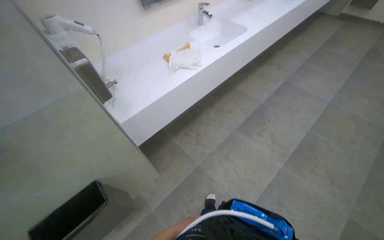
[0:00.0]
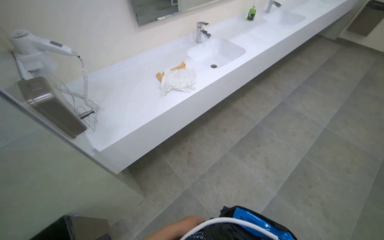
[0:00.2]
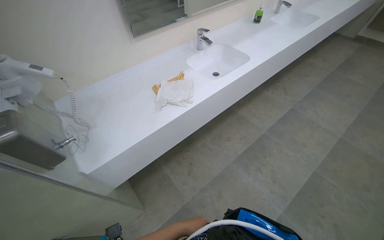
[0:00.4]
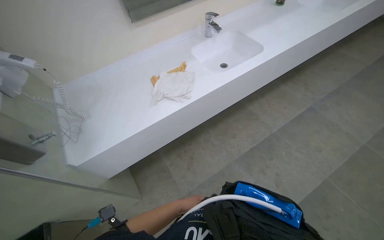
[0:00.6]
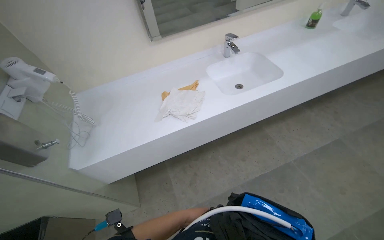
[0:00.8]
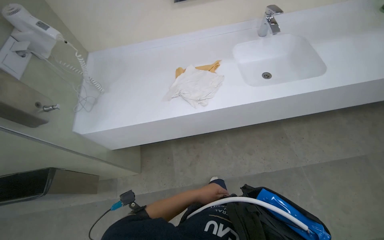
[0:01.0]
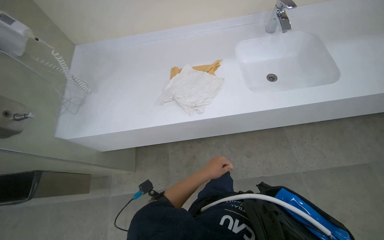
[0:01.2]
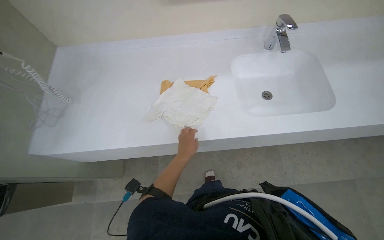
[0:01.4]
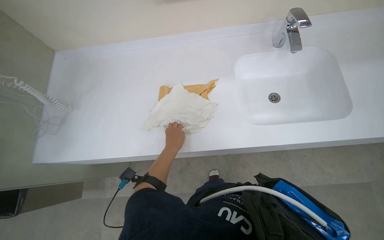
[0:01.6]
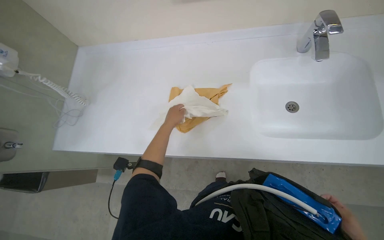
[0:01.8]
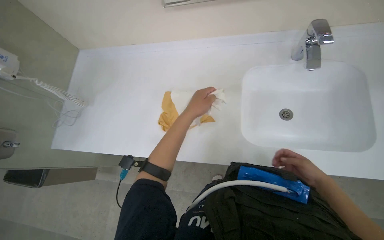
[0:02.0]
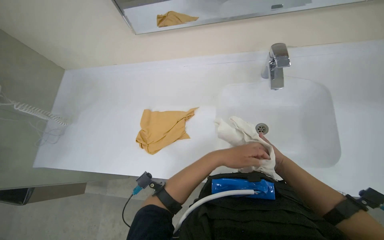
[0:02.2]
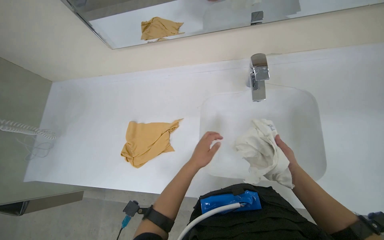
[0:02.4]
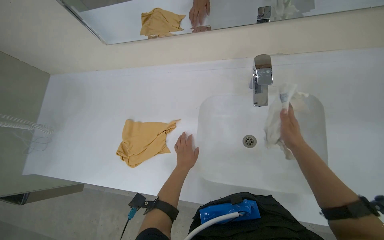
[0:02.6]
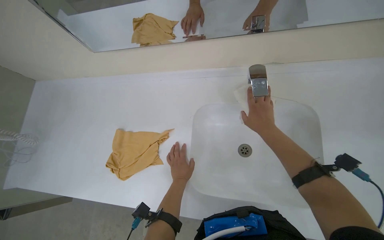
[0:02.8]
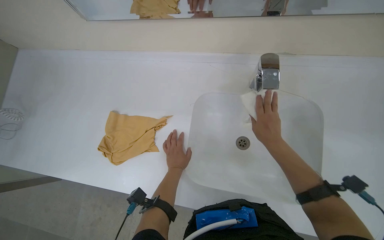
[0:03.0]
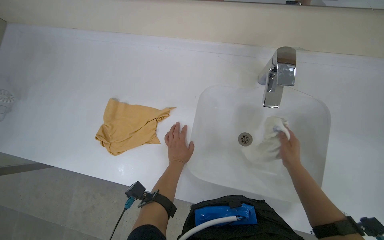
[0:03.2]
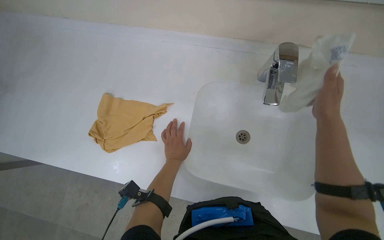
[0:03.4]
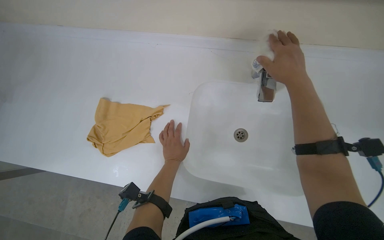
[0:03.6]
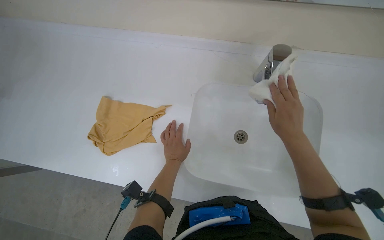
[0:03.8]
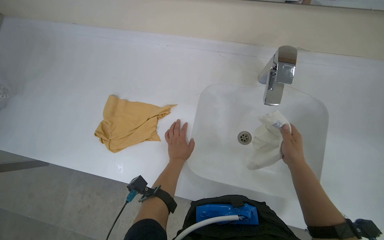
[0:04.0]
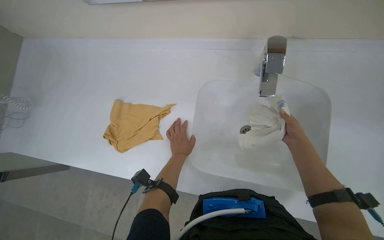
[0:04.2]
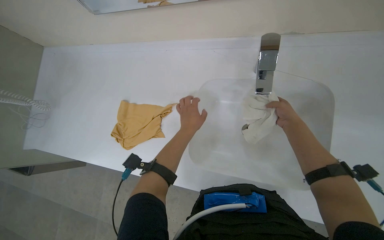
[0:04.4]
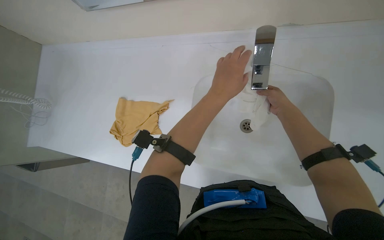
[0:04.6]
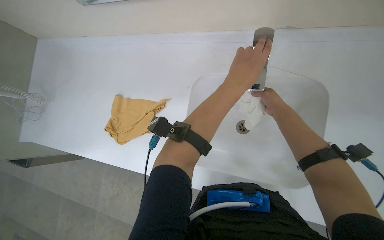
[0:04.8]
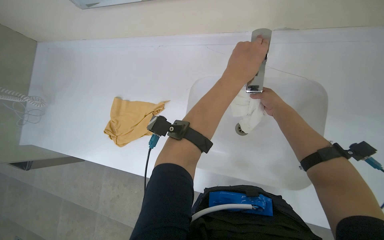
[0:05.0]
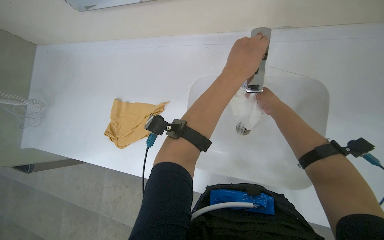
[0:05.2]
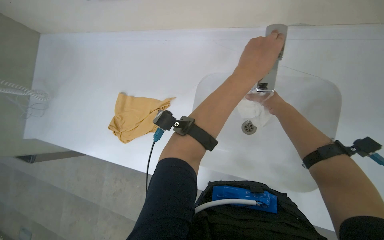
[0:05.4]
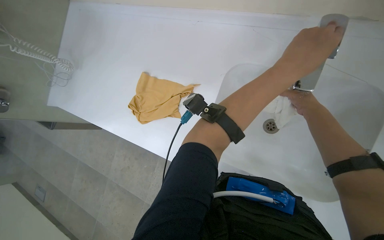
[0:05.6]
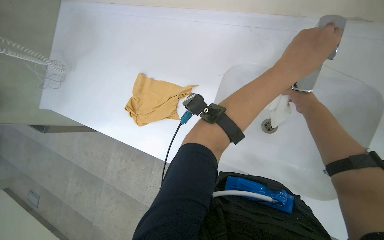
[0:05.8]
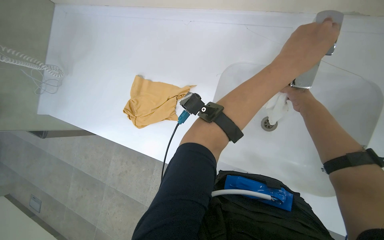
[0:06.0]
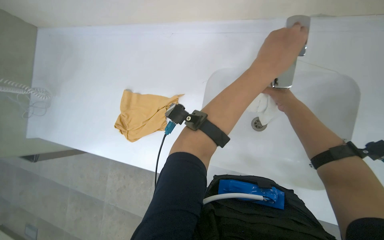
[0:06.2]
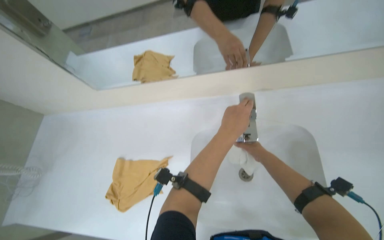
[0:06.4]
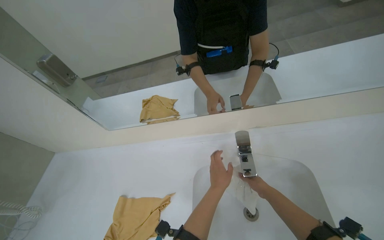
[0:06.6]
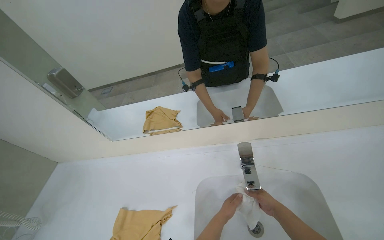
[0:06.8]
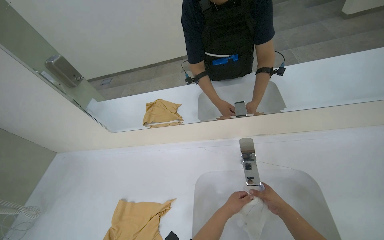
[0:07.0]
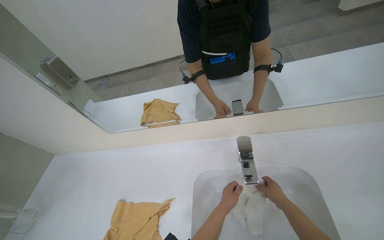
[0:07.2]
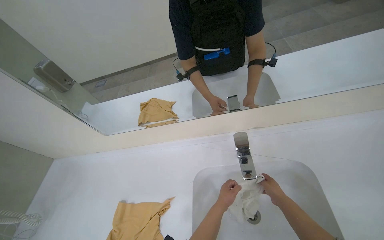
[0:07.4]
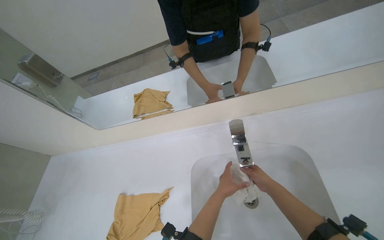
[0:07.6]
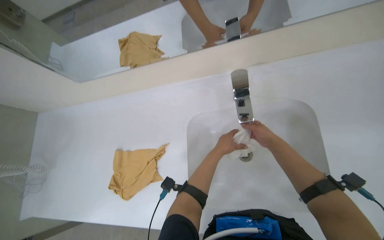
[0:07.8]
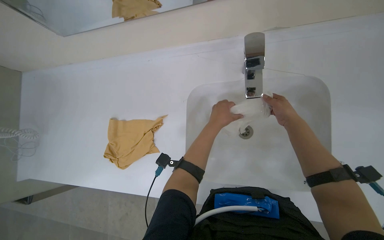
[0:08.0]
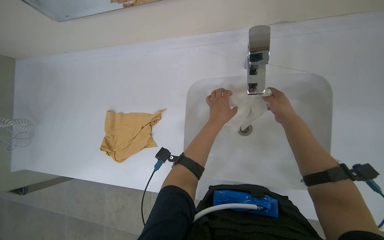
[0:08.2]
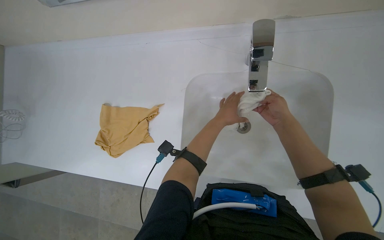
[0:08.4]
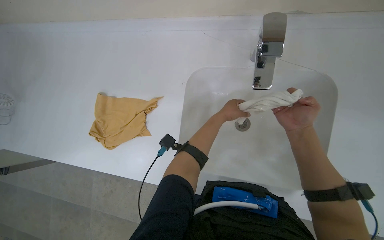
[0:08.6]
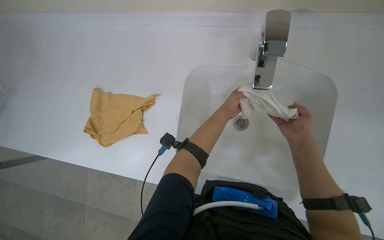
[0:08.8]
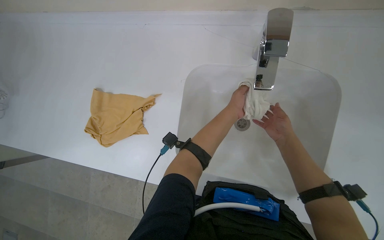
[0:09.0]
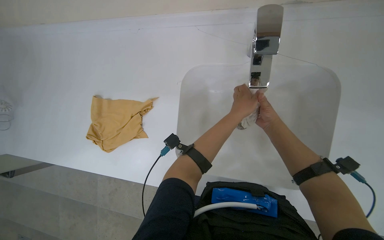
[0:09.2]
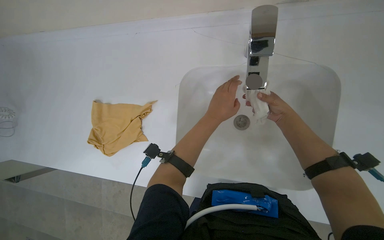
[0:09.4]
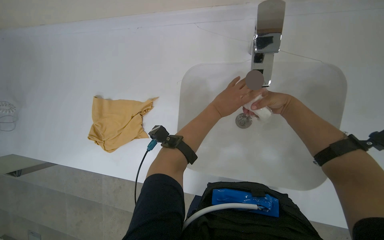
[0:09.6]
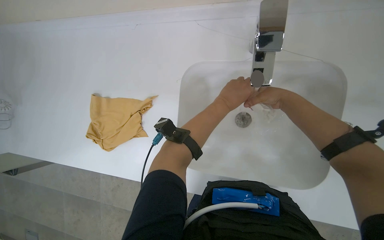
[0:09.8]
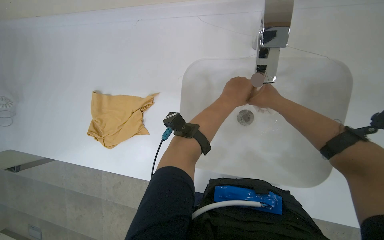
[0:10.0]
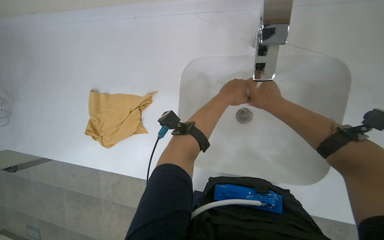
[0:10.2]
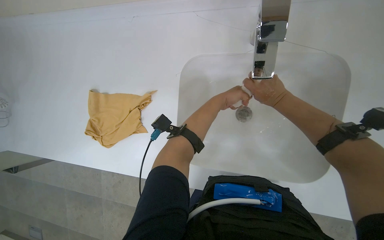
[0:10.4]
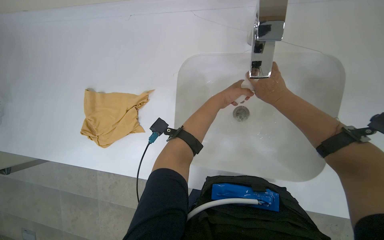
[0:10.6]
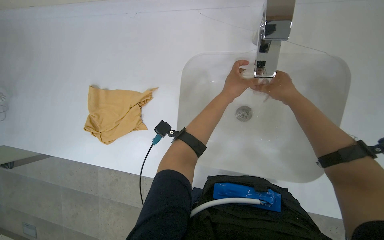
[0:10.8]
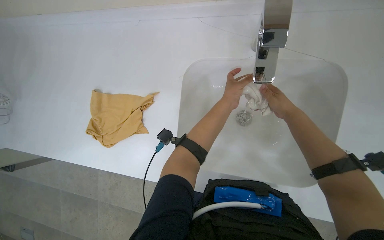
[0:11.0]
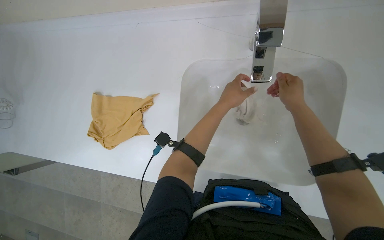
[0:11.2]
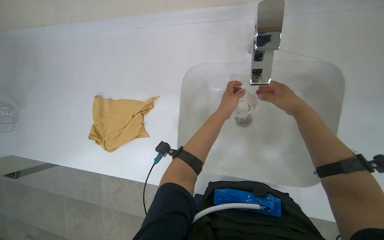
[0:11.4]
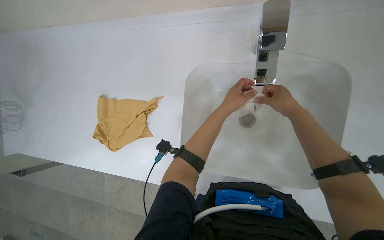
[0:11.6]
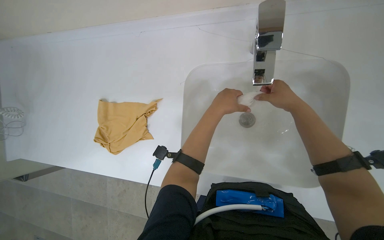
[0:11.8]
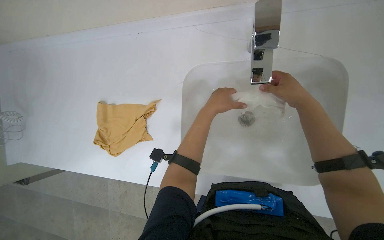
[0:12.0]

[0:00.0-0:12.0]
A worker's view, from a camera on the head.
Job: preparing cleaning supplies.
The whole recording: Rinsing cleaning cloth. The worker rinses a cleaning cloth under the faucet.
0:00.0 to 0:01.6: The head travels roughly 1 m. The head rotates approximately 40 degrees to the left. The wearer looks about 20 degrees further downward.
0:01.6 to 0:03.0: The head travels some 40 cm.
0:03.0 to 0:04.4: The left hand is displaced nearer to the camera and up the picture by some 15 cm. Meanwhile the right hand goes up and down the picture, some 20 cm each way, reversing 3 times.
0:04.4 to 0:06.0: The right hand moves nearer to the camera and up the picture, roughly 15 cm.
0:06.0 to 0:07.6: The view tilts roughly 35 degrees upward.
0:07.6 to 0:09.0: The view tips downward by roughly 35 degrees.
0:10.4 to 0:12.0: The right hand travels to the right and nearer to the camera by about 20 cm.

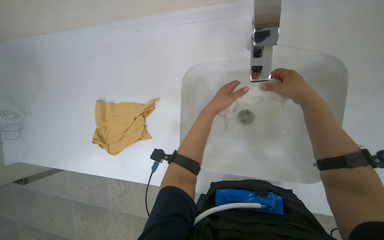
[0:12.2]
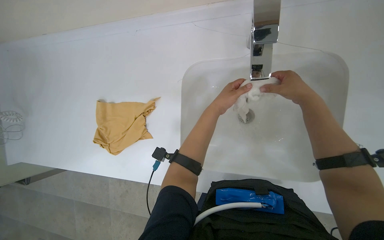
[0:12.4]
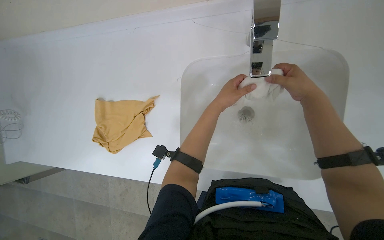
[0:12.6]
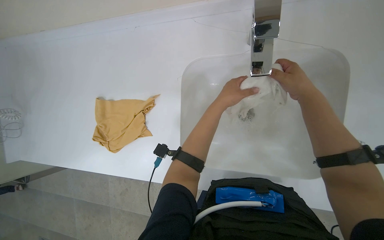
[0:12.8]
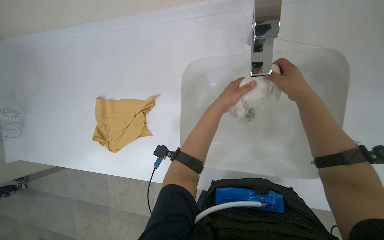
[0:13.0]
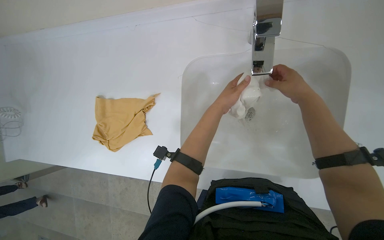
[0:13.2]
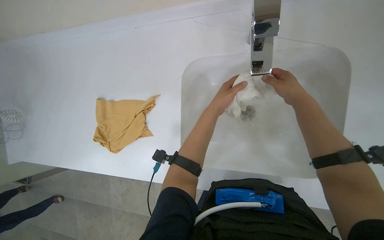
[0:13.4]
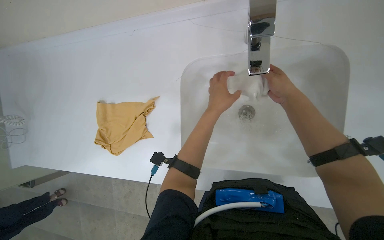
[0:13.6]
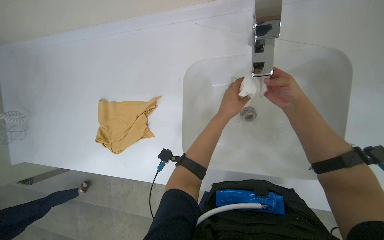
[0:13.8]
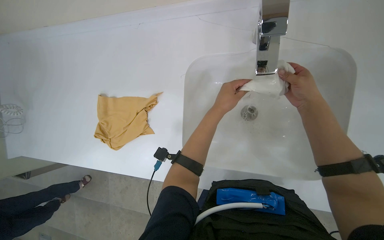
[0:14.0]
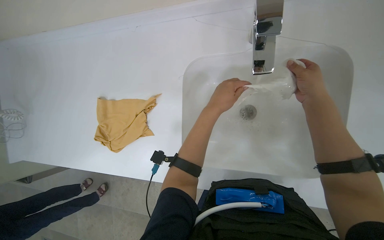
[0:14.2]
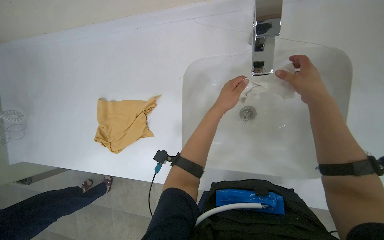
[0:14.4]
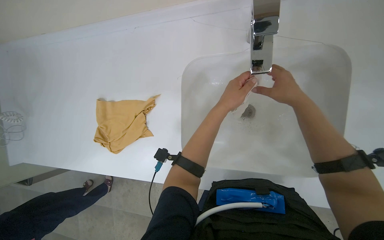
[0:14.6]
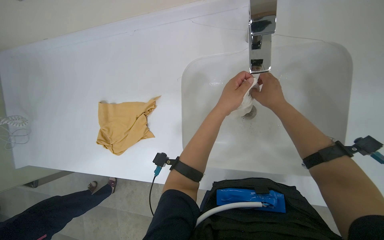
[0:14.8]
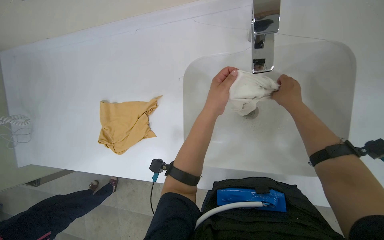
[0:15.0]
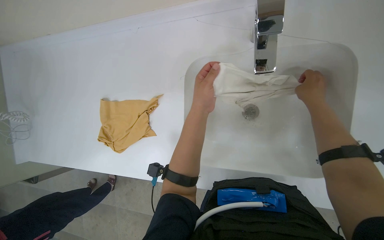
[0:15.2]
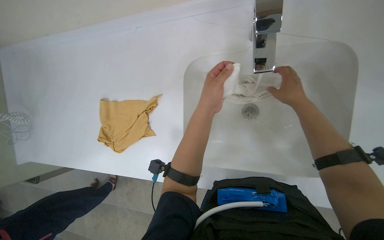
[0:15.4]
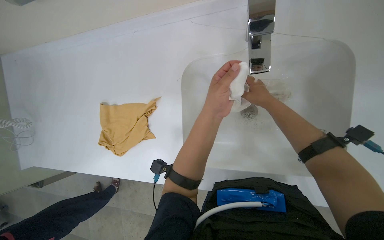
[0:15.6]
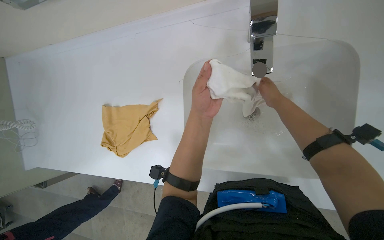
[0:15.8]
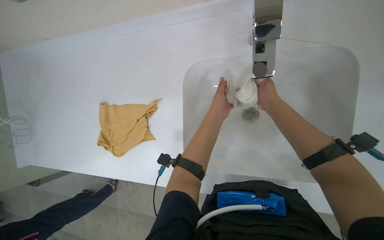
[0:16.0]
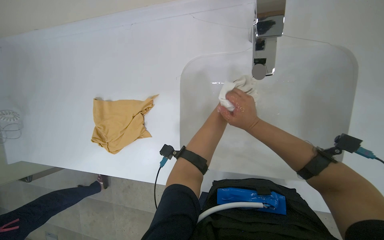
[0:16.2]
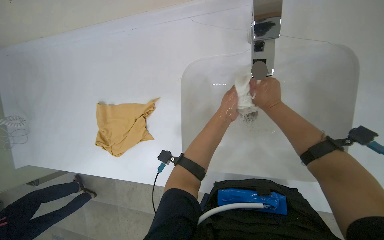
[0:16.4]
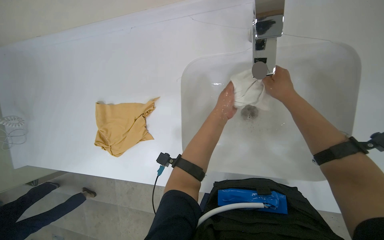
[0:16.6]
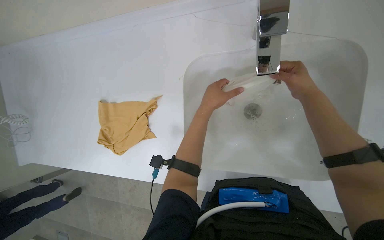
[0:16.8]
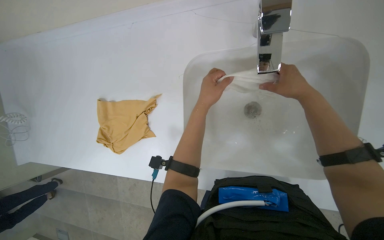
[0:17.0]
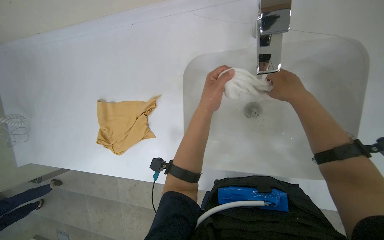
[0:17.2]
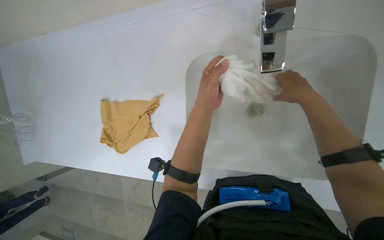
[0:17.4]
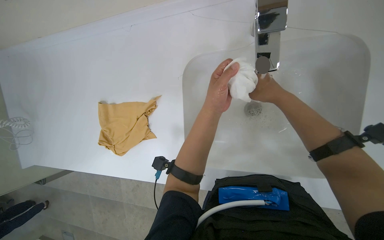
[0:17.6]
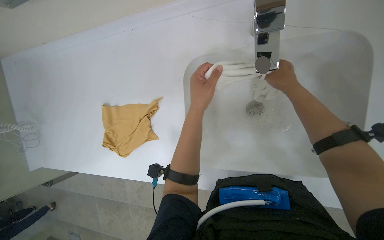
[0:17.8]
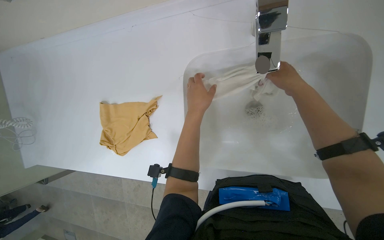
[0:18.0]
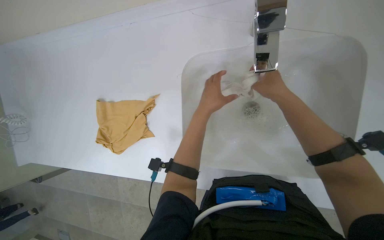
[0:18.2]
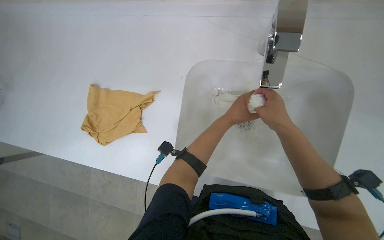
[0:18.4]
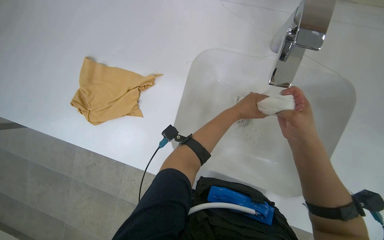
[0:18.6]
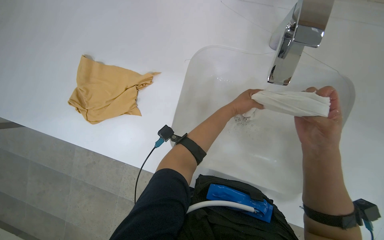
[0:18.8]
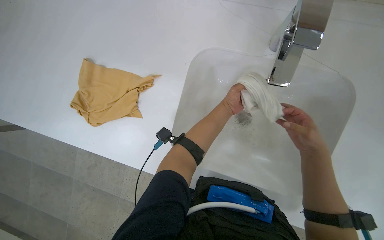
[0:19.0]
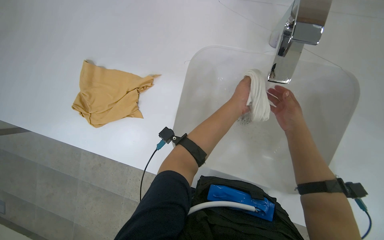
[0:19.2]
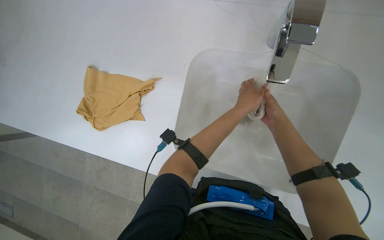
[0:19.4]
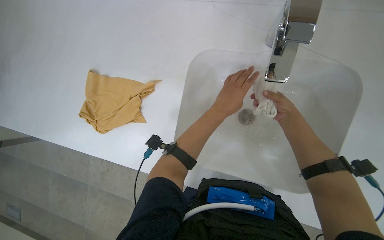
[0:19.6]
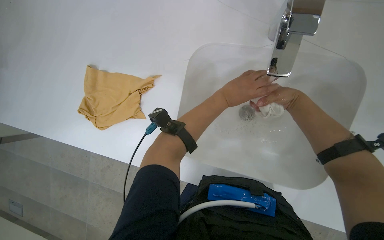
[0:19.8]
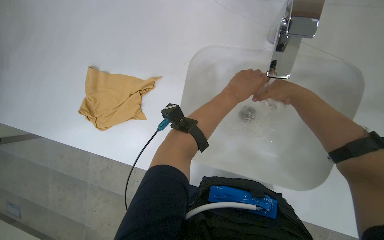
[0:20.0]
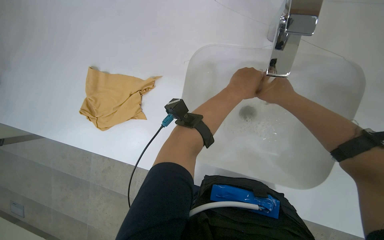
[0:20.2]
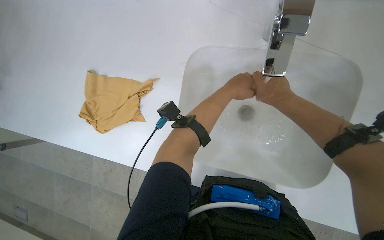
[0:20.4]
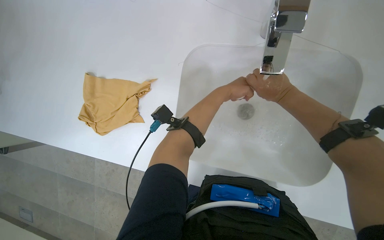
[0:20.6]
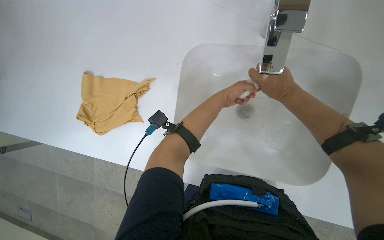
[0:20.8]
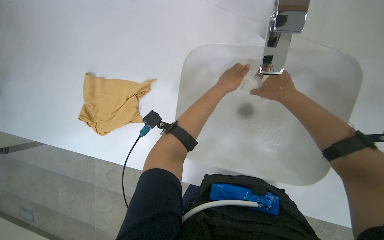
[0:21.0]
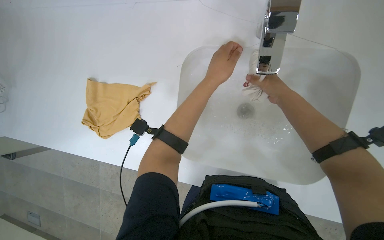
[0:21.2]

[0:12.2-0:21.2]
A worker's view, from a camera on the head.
Job: preparing cleaning supplies.
The whole recording: Rinsing cleaning cloth. The worker rinses a cleaning cloth under the faucet.
0:12.2 to 0:13.8: The hands make small movements and keep their place.
0:13.8 to 0:15.2: The right hand heads to the right, covering roughly 10 cm.
0:18.2 to 0:19.8: The right hand goes nearer to the camera and returns, approximately 15 cm each way.
0:19.8 to 0:21.2: The left hand moves about 10 cm farther from the camera and comes back.
